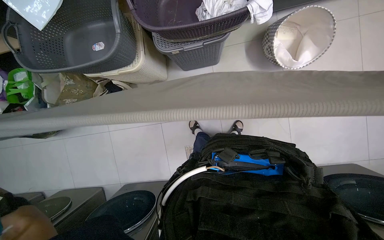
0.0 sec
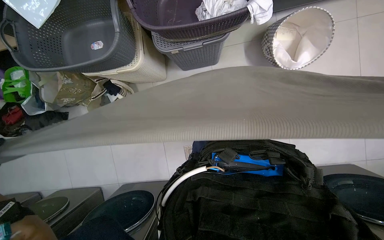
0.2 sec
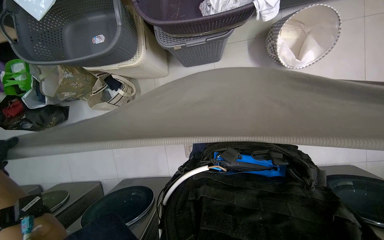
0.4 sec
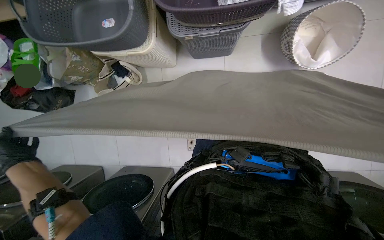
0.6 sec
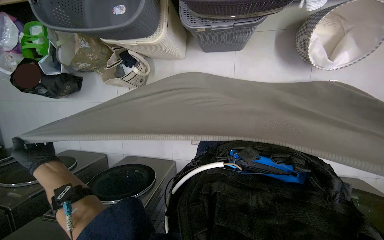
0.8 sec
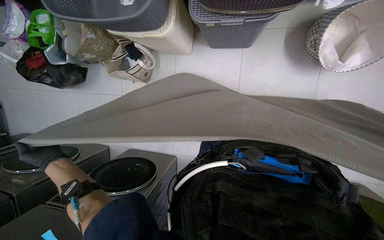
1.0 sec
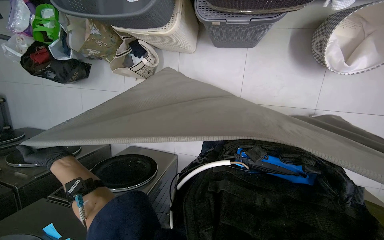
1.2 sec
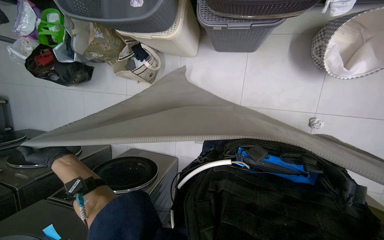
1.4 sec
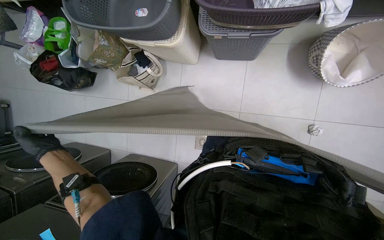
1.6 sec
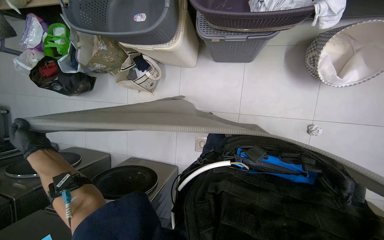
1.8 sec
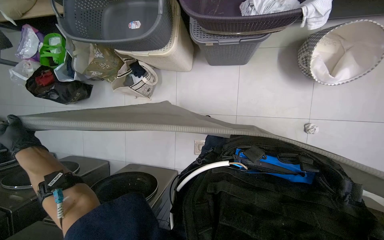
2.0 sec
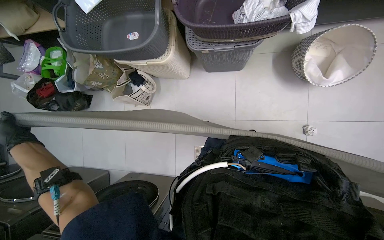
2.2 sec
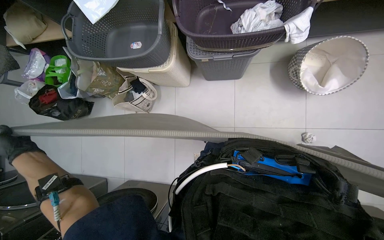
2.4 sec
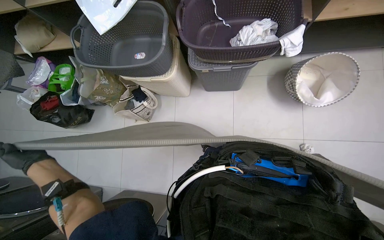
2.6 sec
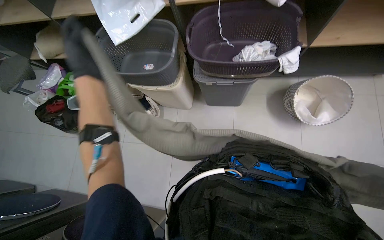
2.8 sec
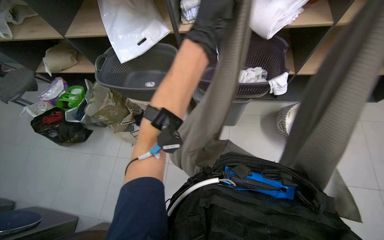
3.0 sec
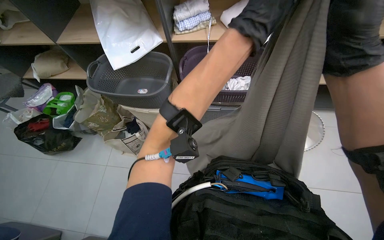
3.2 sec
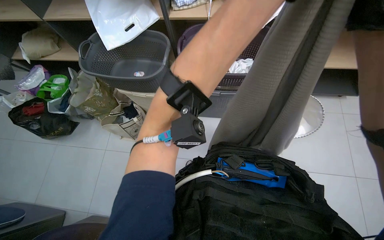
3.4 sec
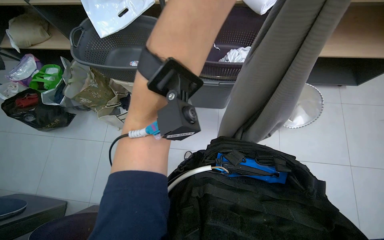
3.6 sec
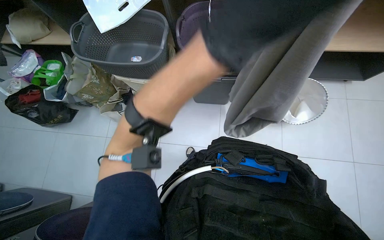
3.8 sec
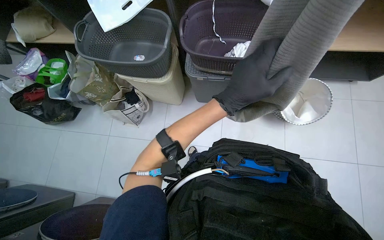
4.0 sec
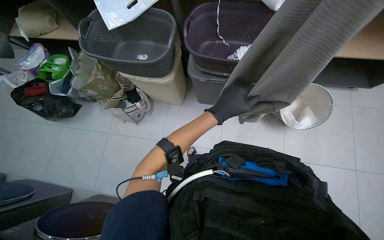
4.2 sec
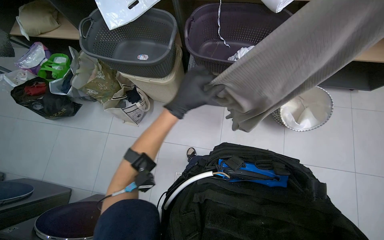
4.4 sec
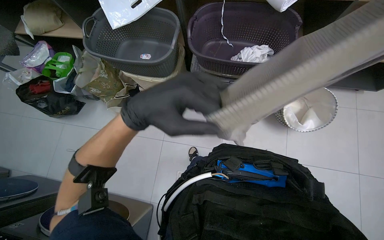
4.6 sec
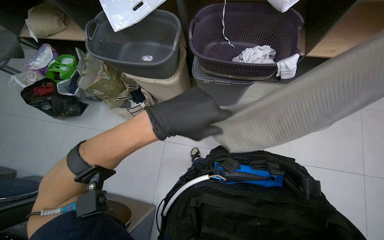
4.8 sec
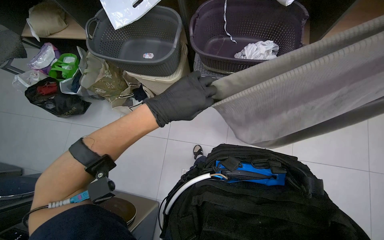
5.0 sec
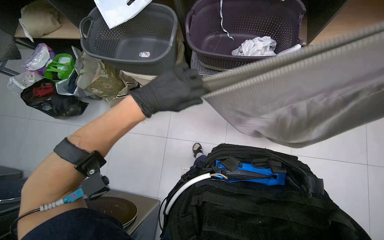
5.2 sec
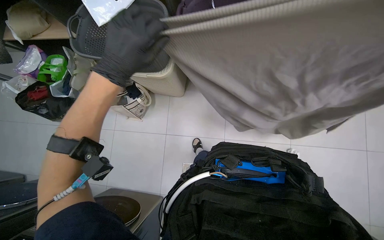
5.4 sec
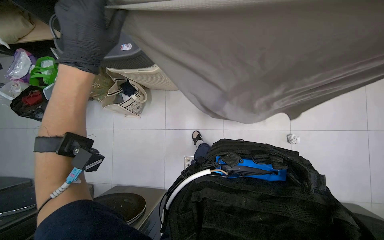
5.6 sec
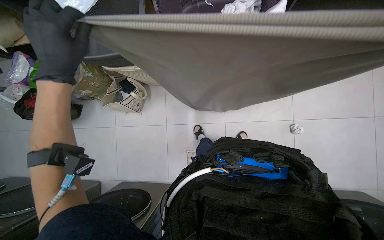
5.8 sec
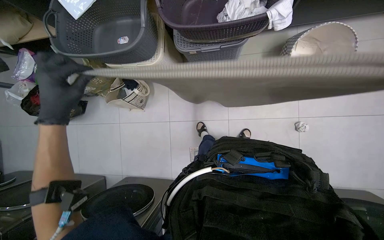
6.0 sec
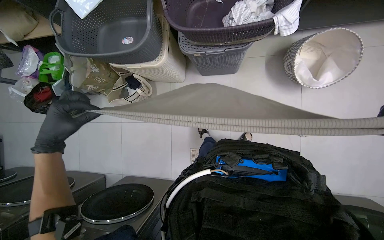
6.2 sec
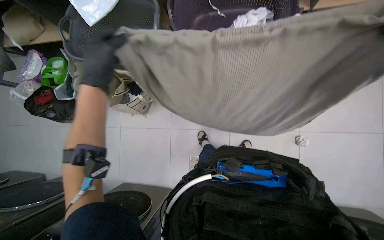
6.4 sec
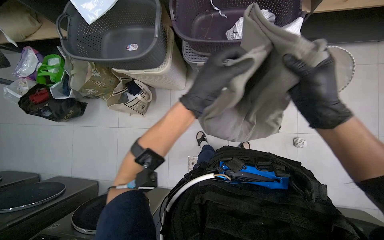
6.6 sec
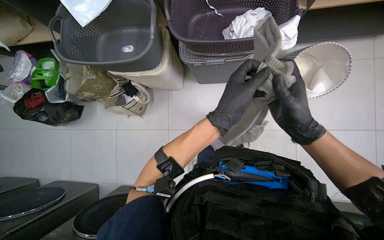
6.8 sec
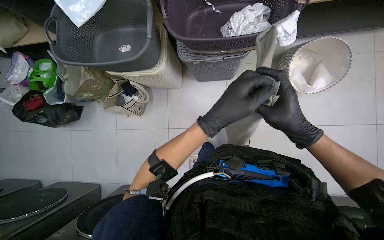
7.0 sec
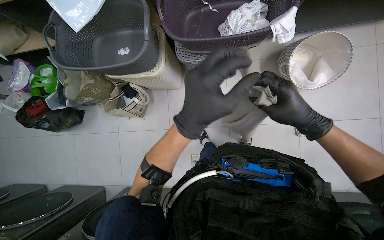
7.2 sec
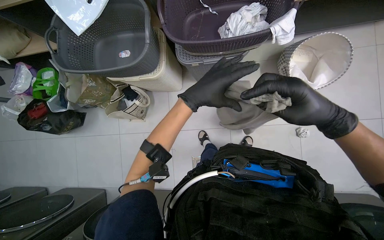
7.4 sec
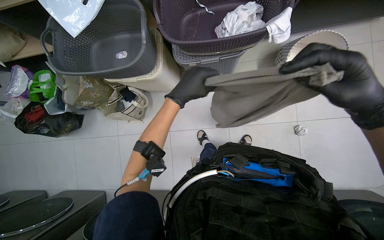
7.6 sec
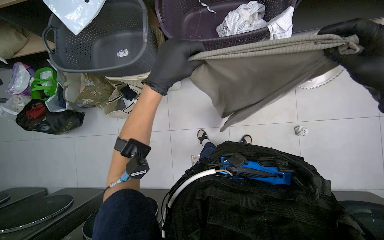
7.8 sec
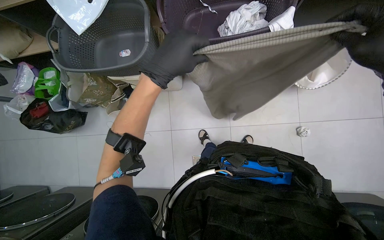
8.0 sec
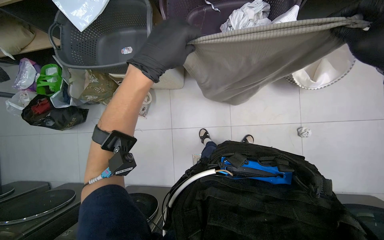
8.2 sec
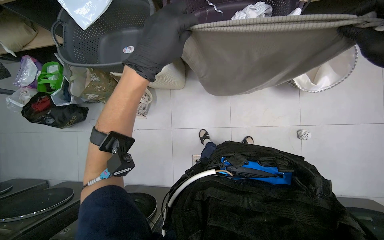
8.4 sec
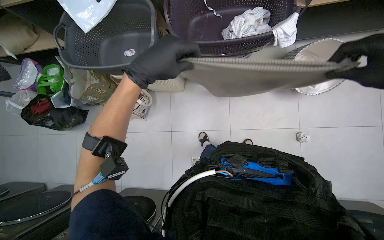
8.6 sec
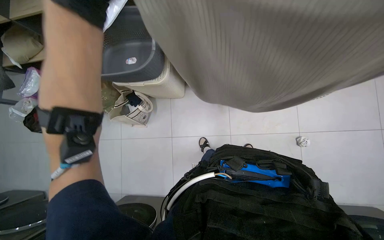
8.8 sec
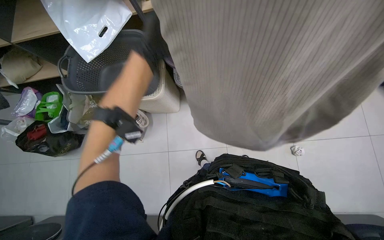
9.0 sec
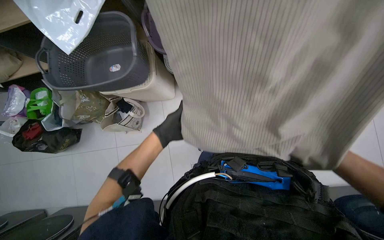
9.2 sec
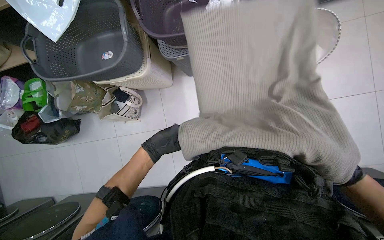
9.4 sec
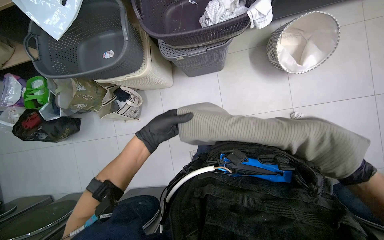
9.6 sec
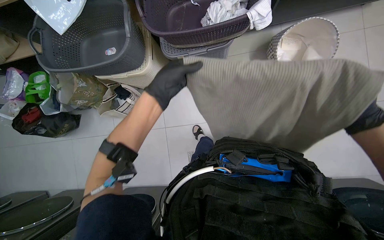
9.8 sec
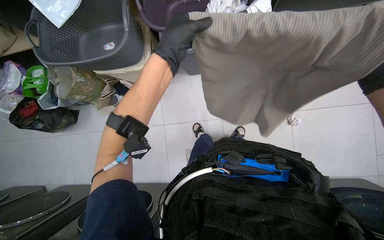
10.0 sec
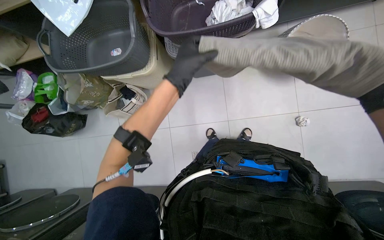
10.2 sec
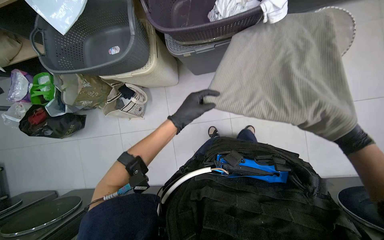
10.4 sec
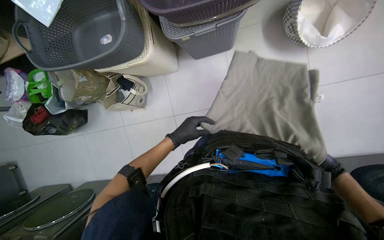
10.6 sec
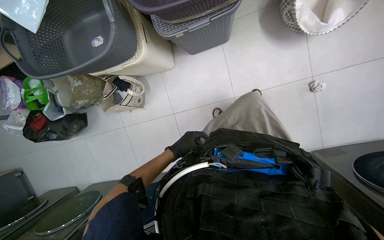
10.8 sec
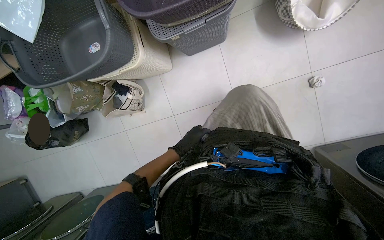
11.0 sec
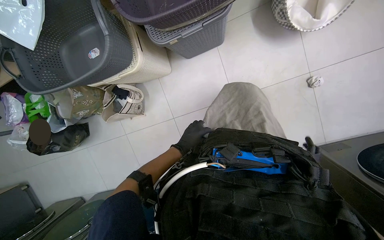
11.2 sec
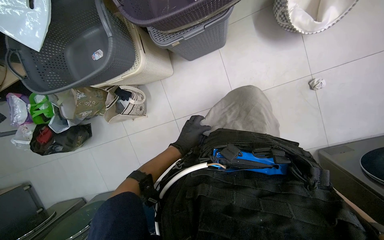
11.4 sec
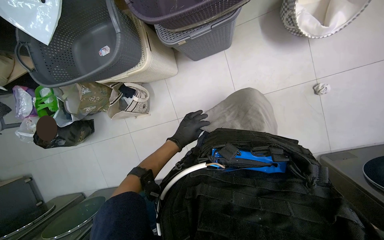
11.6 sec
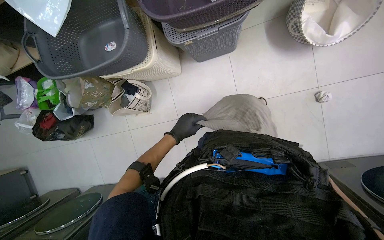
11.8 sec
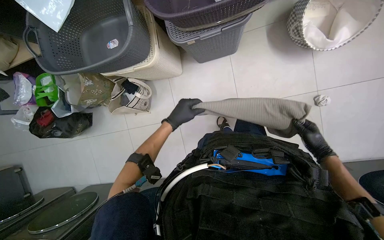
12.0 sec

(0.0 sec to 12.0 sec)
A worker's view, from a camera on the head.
Job: managing laundry.
The whole recording: Sorting and folding laundry. The worker removes clothes from the washing machine and sorts them into a basket, rolling up socks.
1.6 sec - 3.0 sec: The camera pitches upward, by roughly 25 degrees.
6.0 sec - 7.6 sec: The left hand goes some 30 cm to the right.
10.4 sec - 12.0 sec: The left hand moves about 10 cm down the picture and comes back.

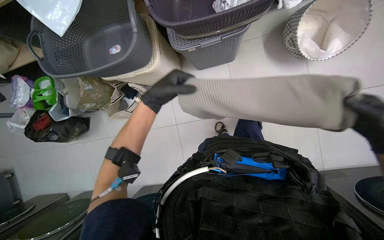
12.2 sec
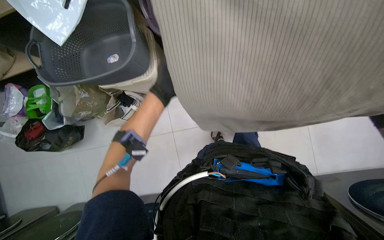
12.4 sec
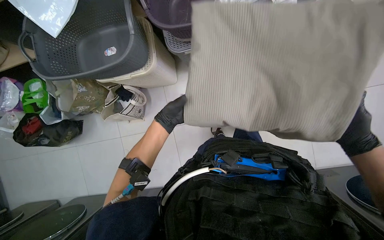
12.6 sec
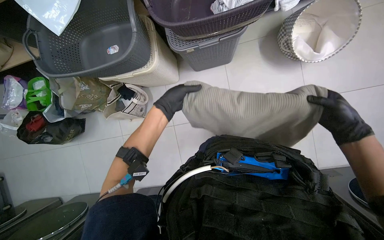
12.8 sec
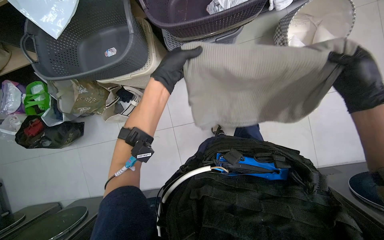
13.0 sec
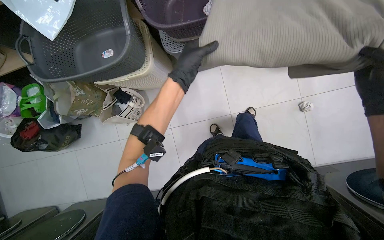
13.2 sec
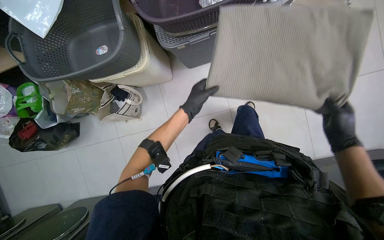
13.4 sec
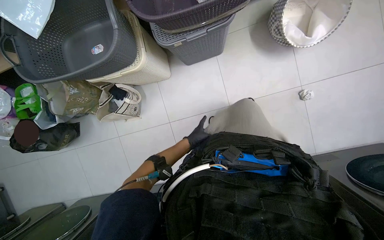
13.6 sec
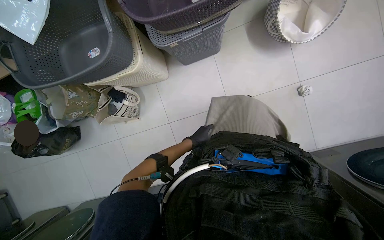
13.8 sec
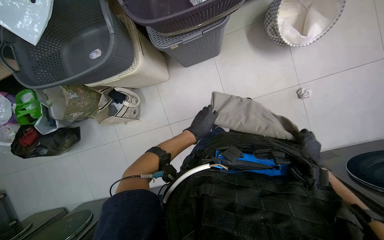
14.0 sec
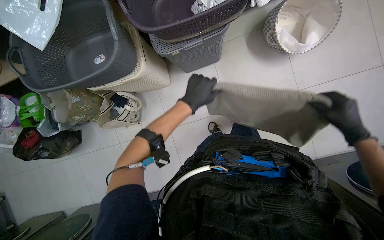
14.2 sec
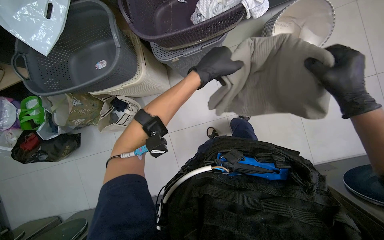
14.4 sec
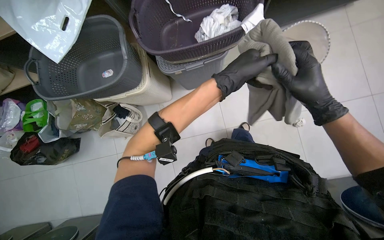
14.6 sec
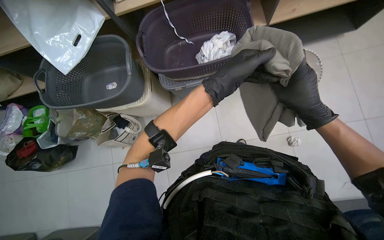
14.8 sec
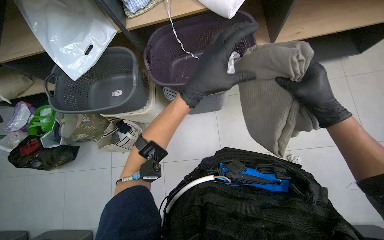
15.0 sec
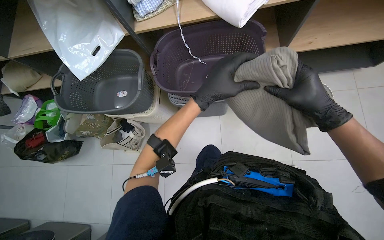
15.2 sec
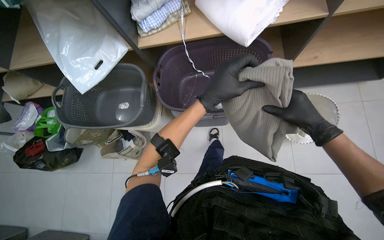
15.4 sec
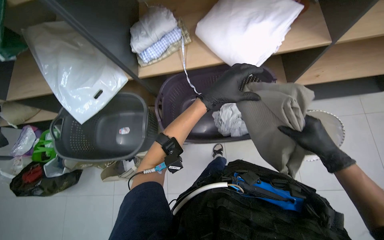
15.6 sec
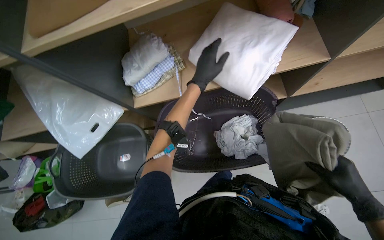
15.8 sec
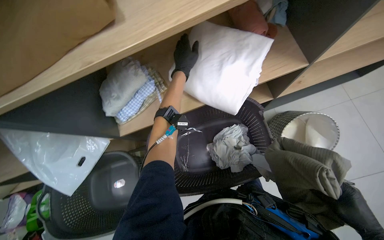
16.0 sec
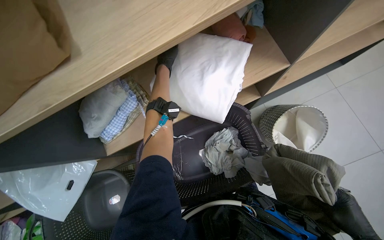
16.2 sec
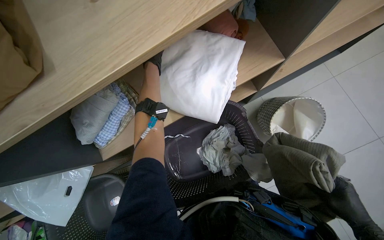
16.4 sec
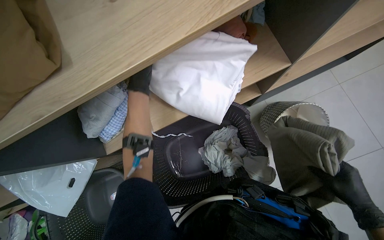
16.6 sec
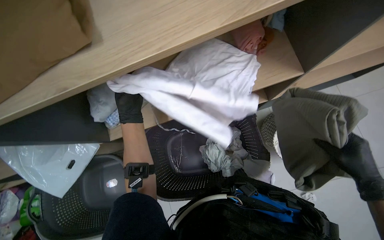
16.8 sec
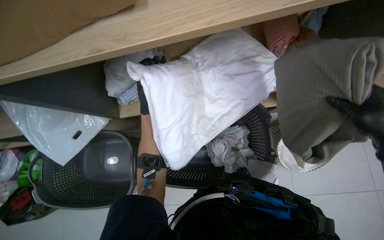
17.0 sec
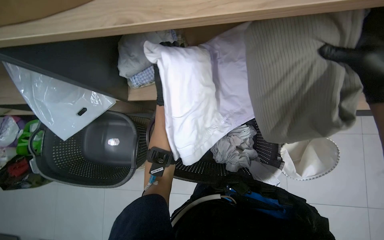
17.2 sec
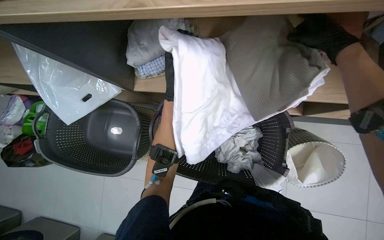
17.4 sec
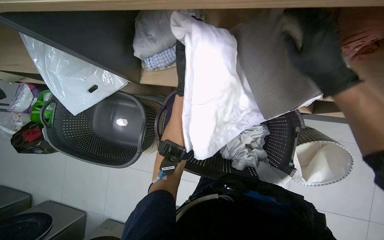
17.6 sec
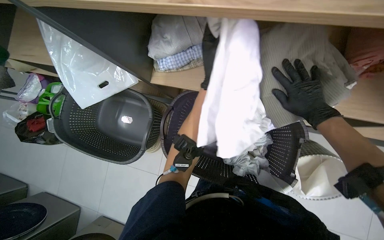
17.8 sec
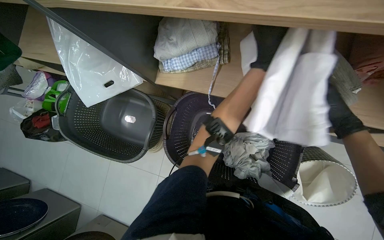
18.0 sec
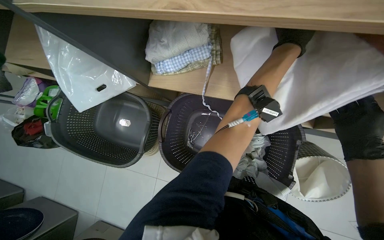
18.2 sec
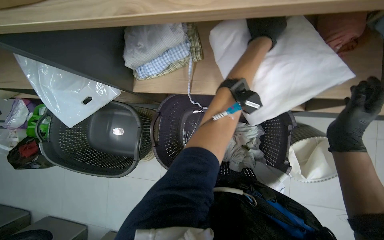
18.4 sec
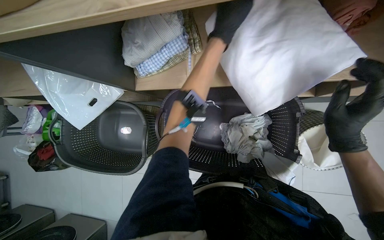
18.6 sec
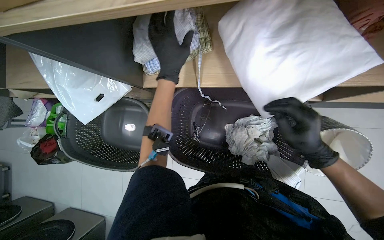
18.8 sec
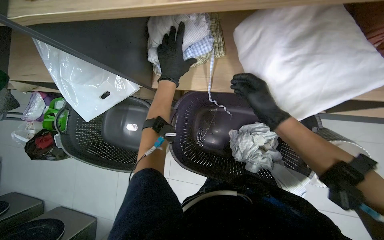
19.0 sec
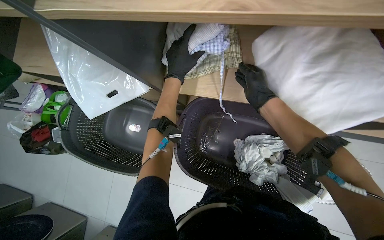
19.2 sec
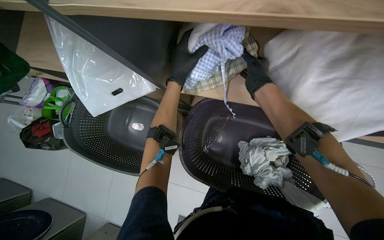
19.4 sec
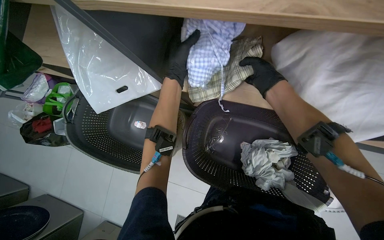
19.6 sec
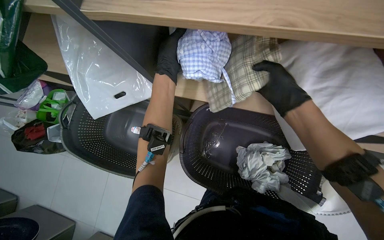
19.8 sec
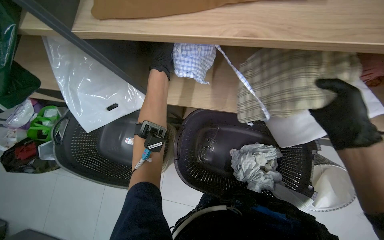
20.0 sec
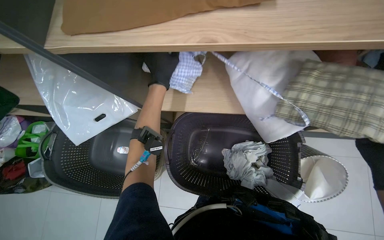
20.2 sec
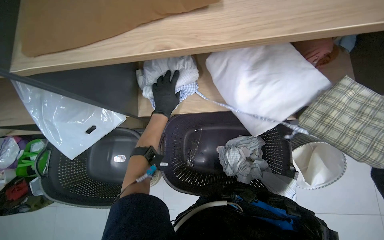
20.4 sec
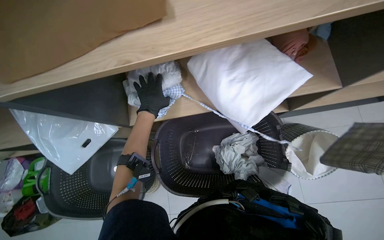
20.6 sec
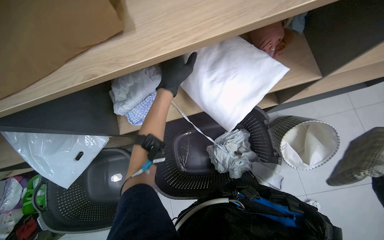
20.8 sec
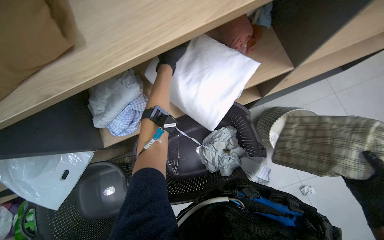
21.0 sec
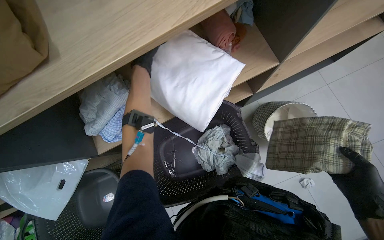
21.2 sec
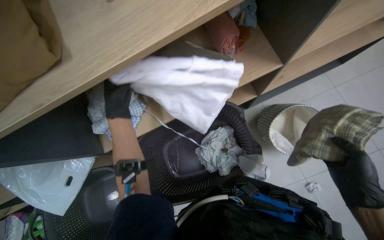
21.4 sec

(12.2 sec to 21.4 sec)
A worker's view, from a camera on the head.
Job: managing laundry.
The whole recording: Sorting and folding laundry. The worker removes clothes from the washing machine and sorts them into a basket, rolling up socks.
12.2 sec - 13.8 sec: The left hand goes some 20 cm down the picture, farther from the camera and to the right.
13.8 sec - 15.2 sec: The camera pitches upward, by about 20 degrees. The left hand moves nearer to the camera and up the picture, roughly 40 cm. Meanwhile the right hand heads up the picture, nearer to the camera and to the left, covering about 40 cm.
15.2 sec - 16.8 sec: The head travels some 50 cm.
18.4 sec - 19.8 sec: The right hand heads to the left and up the picture, covering approximately 30 cm. Meanwhile the left hand travels to the left by approximately 50 cm.
19.8 sec - 21.4 sec: Everything in view rotates roughly 35 degrees counterclockwise.
